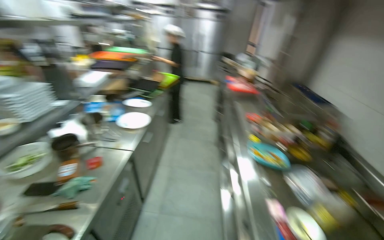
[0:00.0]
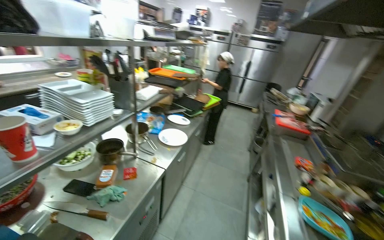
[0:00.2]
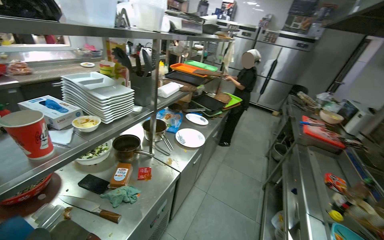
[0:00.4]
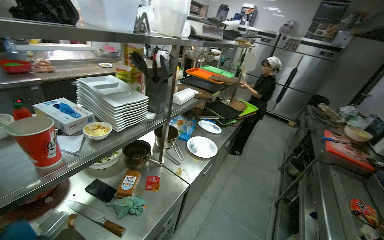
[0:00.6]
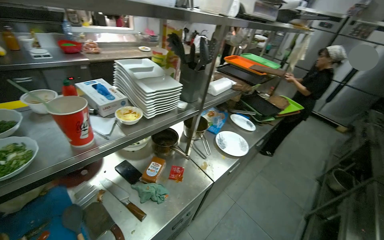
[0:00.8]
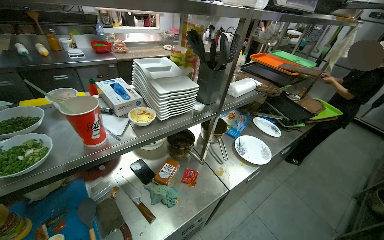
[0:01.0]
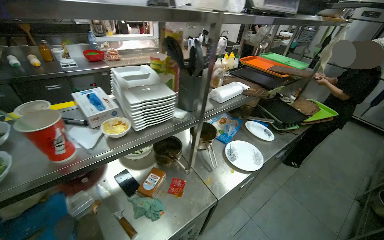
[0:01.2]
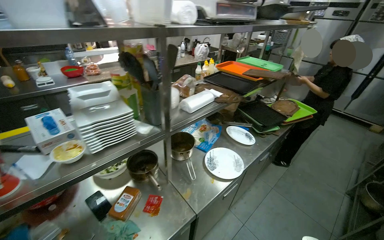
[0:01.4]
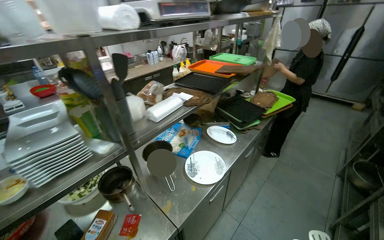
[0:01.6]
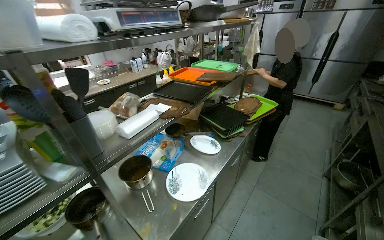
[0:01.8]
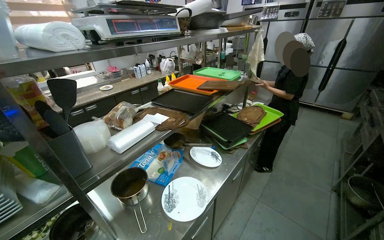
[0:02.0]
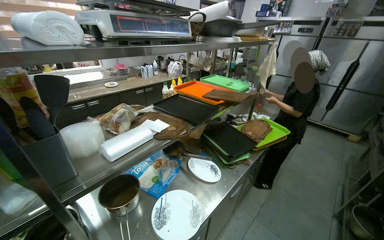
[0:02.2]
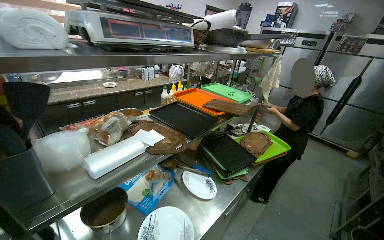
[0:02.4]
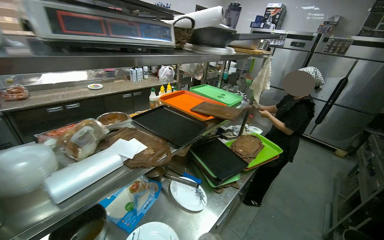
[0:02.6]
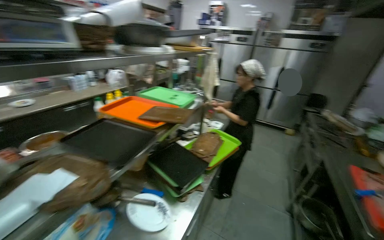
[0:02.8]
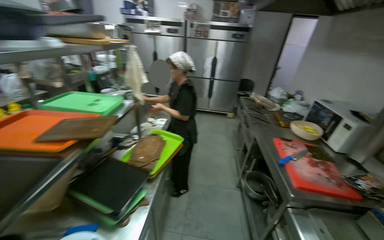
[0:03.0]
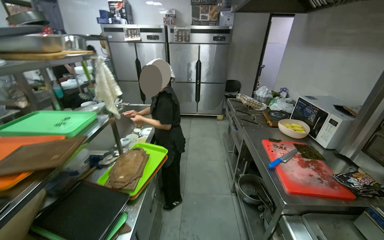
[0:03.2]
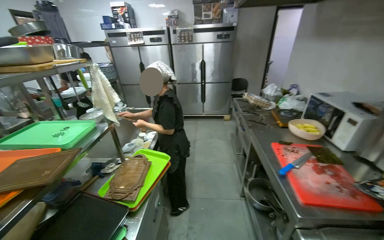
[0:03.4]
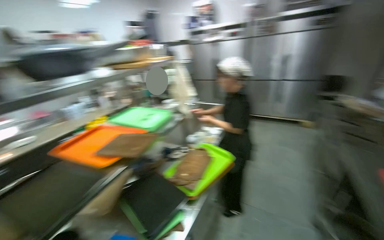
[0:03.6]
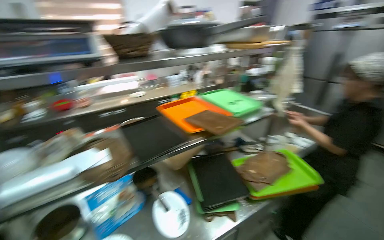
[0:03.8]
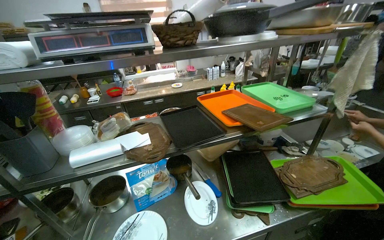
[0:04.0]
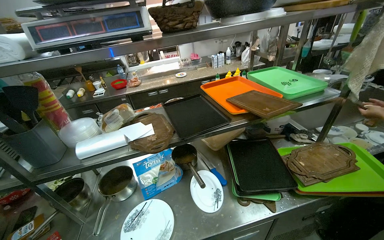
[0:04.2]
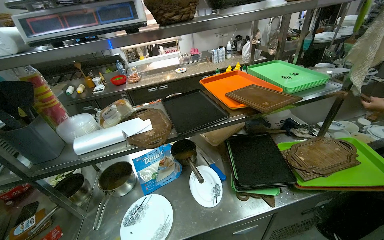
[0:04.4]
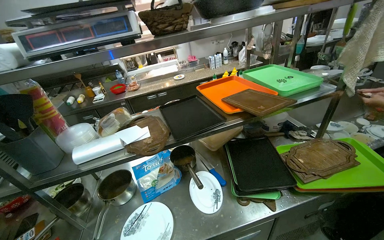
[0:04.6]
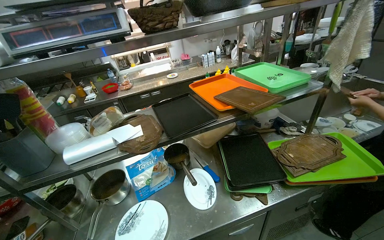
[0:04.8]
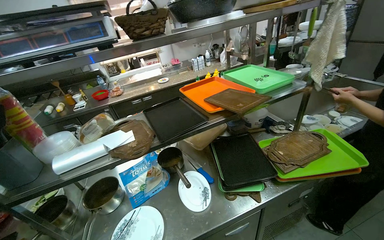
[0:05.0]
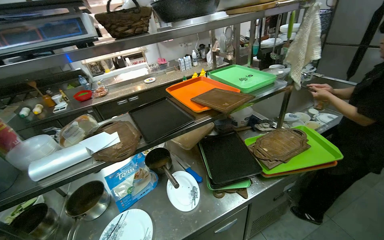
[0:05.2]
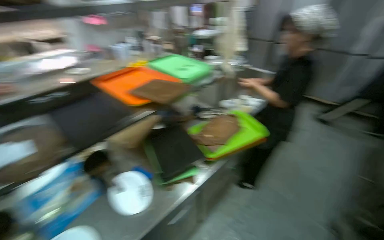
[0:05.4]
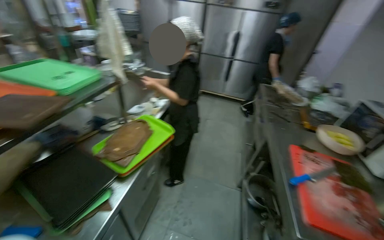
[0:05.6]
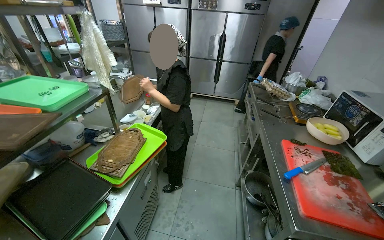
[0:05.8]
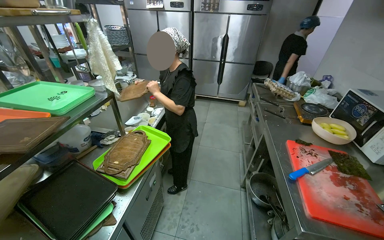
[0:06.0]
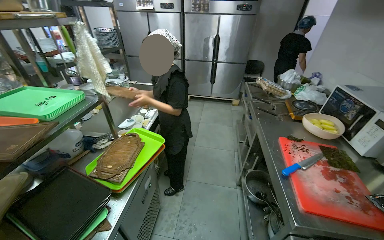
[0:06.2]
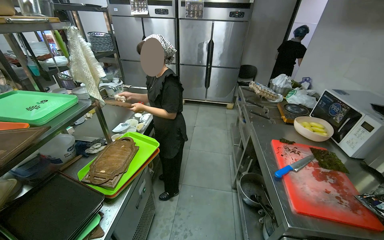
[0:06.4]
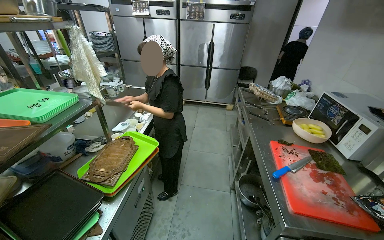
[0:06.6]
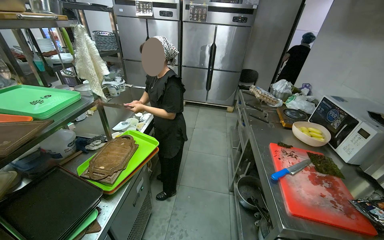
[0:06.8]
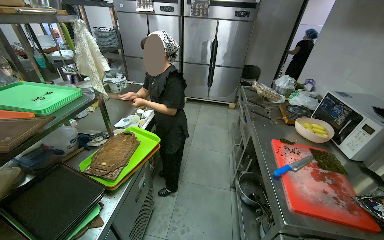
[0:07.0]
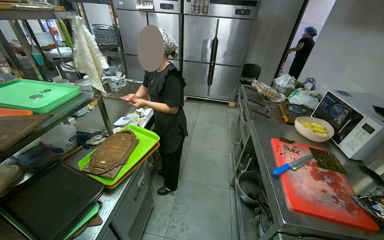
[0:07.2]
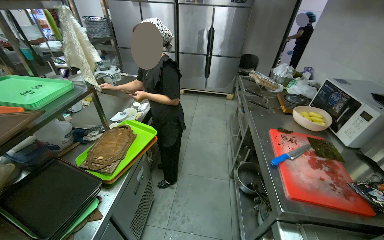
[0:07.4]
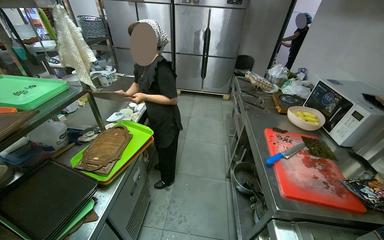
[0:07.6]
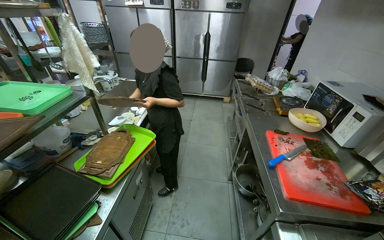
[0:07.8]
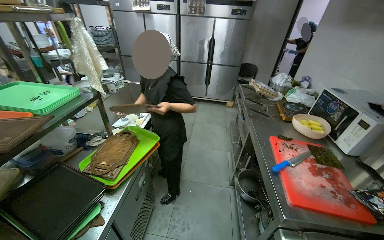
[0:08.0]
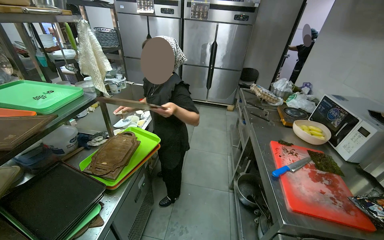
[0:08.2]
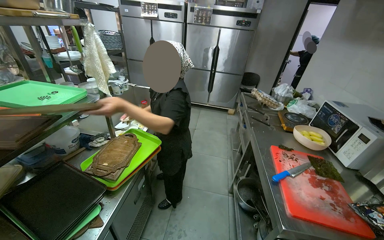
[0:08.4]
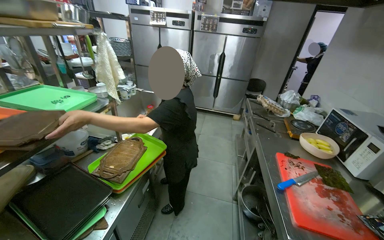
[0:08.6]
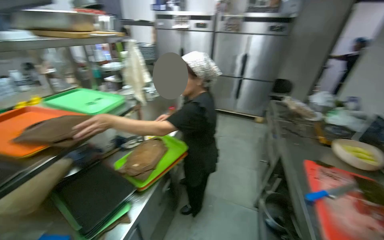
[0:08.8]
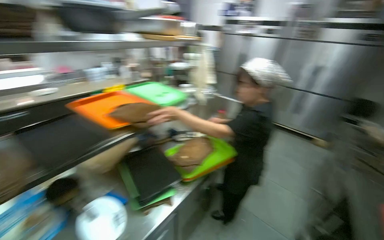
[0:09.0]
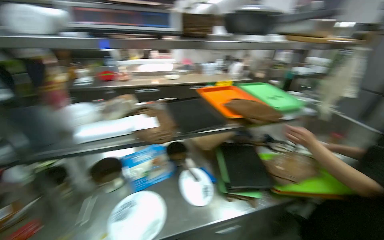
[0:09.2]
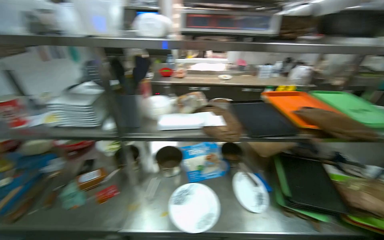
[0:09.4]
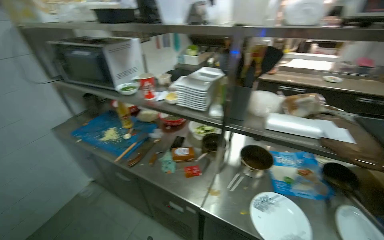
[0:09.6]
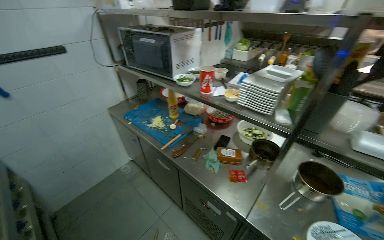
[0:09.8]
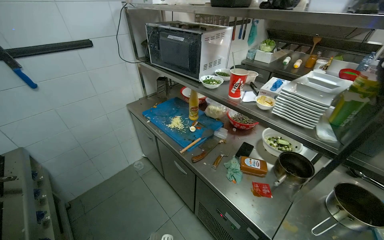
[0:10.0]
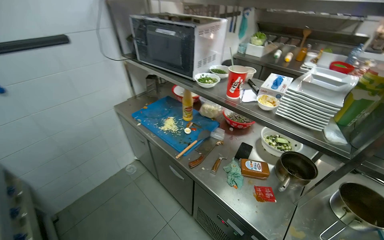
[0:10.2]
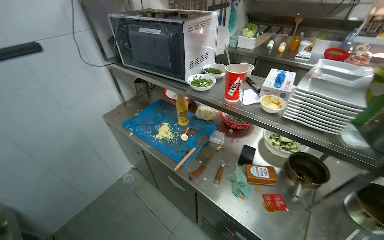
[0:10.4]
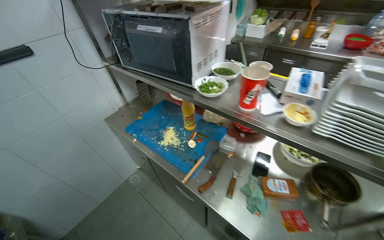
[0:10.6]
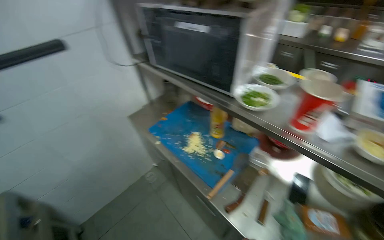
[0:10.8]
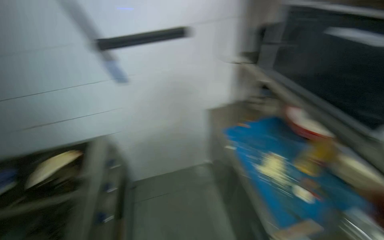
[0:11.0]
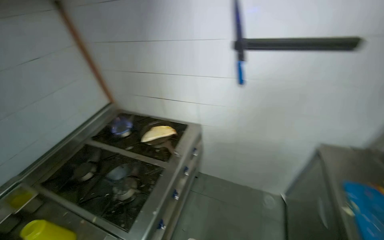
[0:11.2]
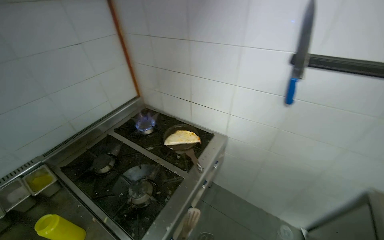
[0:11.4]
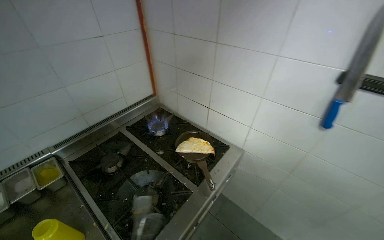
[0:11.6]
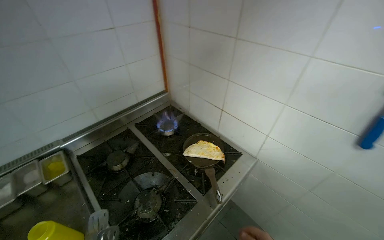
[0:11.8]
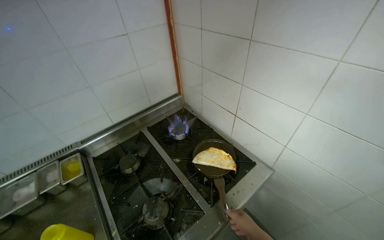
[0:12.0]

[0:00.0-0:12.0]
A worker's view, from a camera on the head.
Job: cooking food.
The whole recording: Cooking tortilla in pan. The worker cooks the folded tortilla in a pan on the stove, flipping it with tongs.
0:00.0 to 0:01.6: The camera travels some 60 cm. The wearer looks about 40 degrees further to the left.
0:01.6 to 0:03.0: The head travels roughly 60 cm. The head turns to the right by approximately 35 degrees.
0:03.0 to 0:04.4: The head turns to the left by roughly 70 degrees. The view tips downward by about 10 degrees.
0:04.4 to 0:06.0: The head rotates roughly 65 degrees to the right.
0:07.6 to 0:09.0: The wearer looks some 30 degrees further to the left.
0:09.0 to 0:10.4: The camera is carried roughly 90 cm. The wearer's head swings roughly 90 degrees to the left.
0:10.4 to 0:12.0: The camera is carried approximately 80 cm. The head rotates approximately 100 degrees to the left.

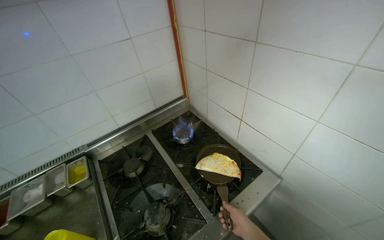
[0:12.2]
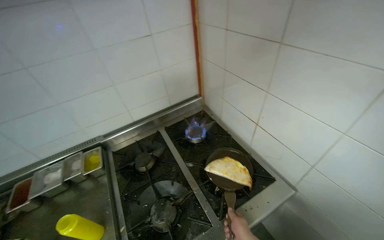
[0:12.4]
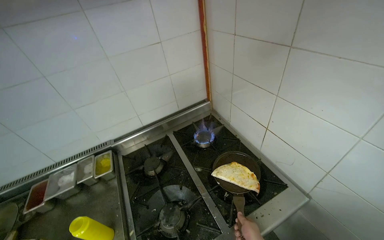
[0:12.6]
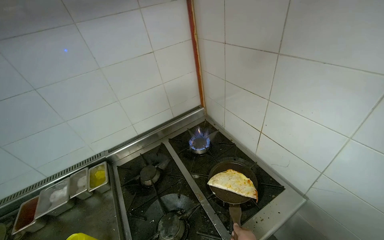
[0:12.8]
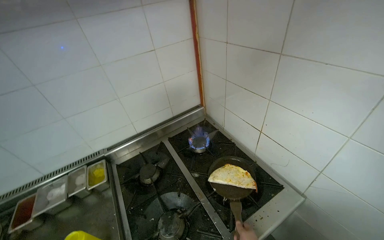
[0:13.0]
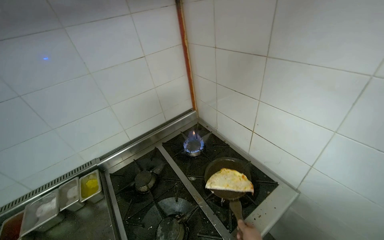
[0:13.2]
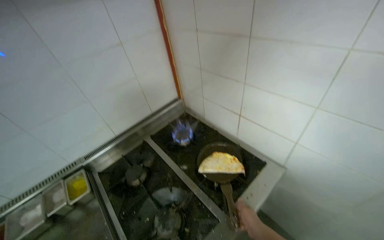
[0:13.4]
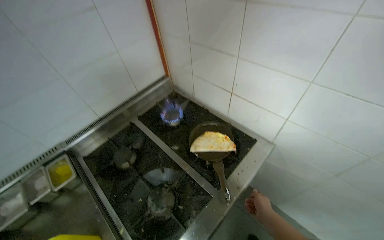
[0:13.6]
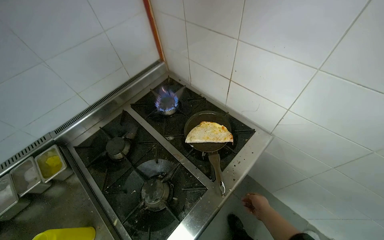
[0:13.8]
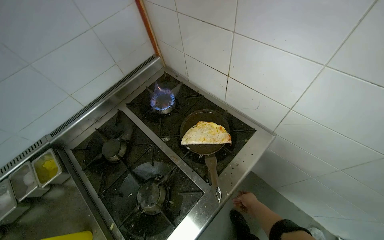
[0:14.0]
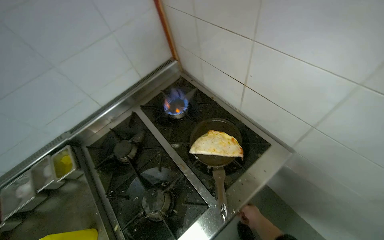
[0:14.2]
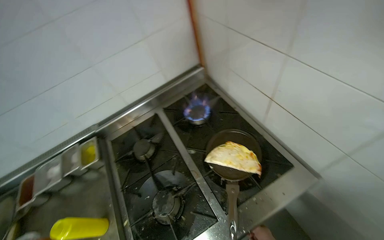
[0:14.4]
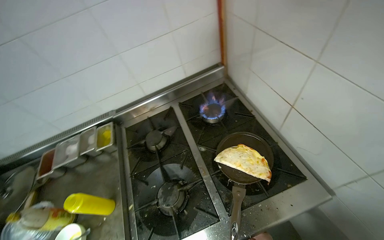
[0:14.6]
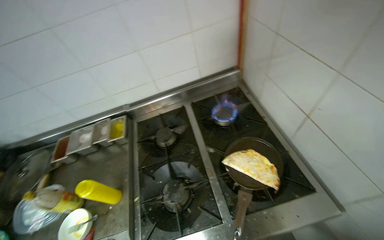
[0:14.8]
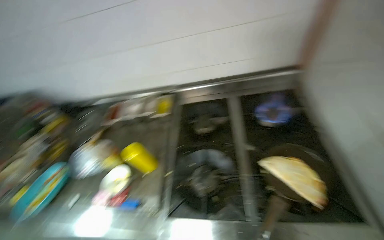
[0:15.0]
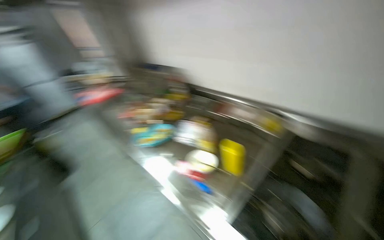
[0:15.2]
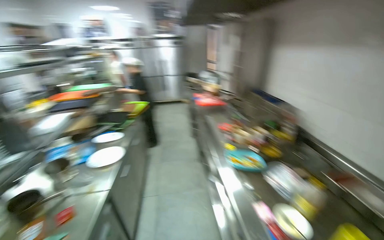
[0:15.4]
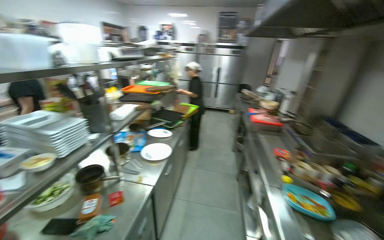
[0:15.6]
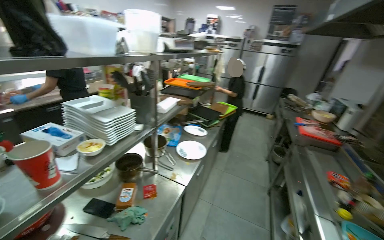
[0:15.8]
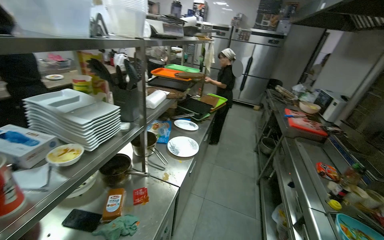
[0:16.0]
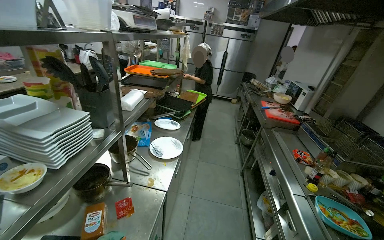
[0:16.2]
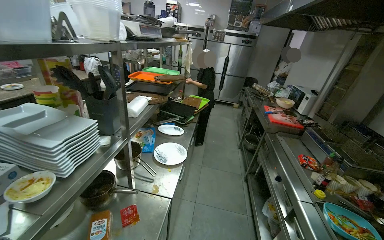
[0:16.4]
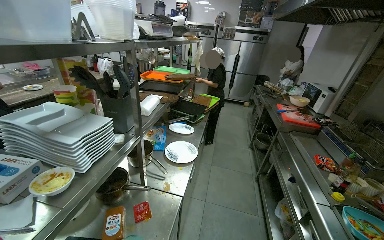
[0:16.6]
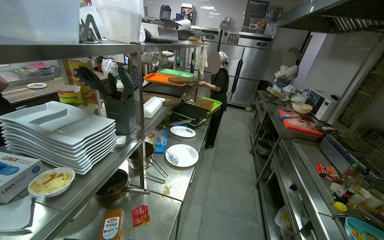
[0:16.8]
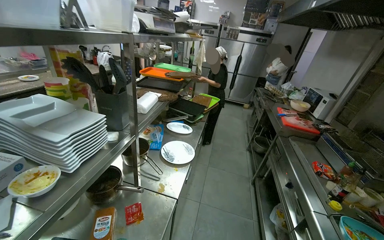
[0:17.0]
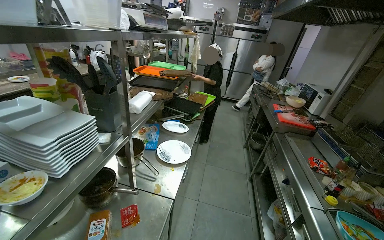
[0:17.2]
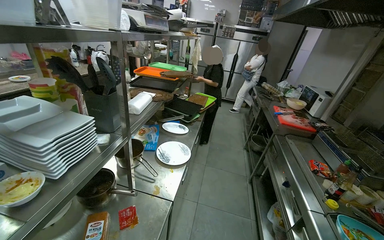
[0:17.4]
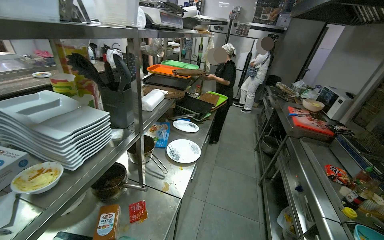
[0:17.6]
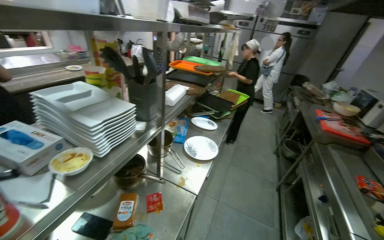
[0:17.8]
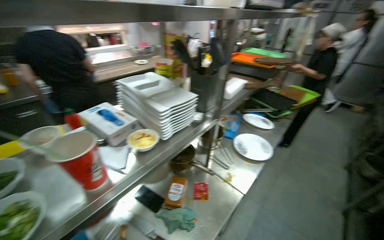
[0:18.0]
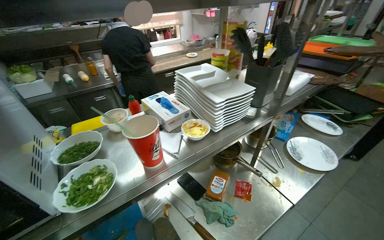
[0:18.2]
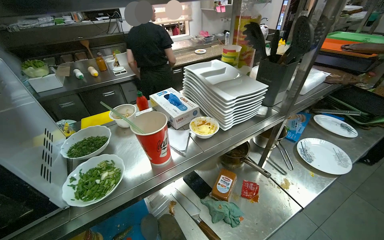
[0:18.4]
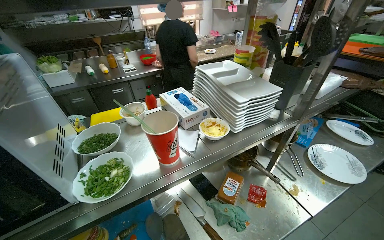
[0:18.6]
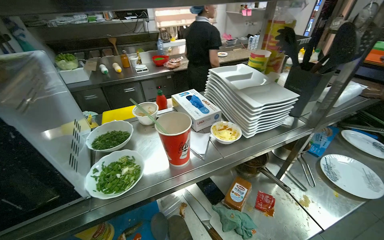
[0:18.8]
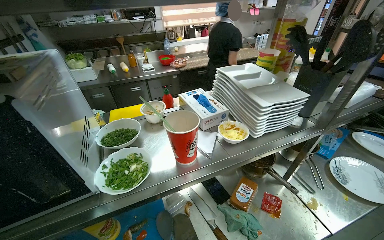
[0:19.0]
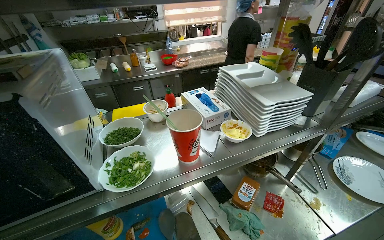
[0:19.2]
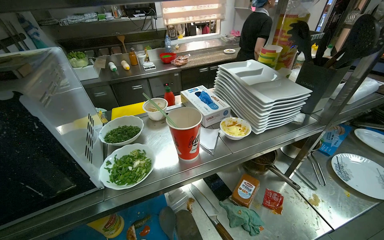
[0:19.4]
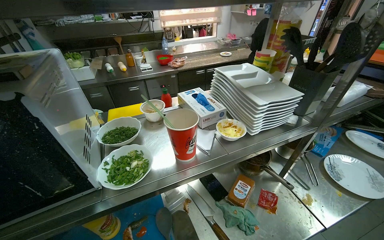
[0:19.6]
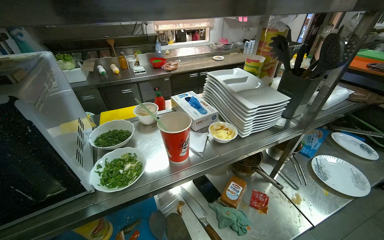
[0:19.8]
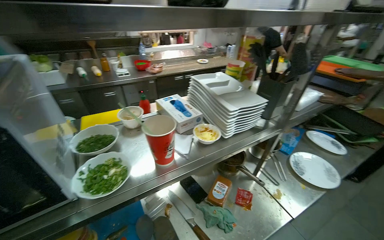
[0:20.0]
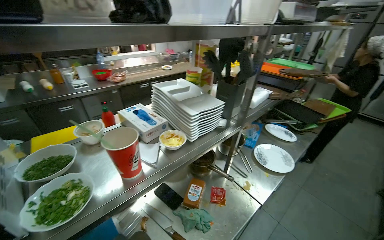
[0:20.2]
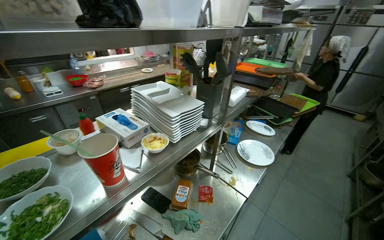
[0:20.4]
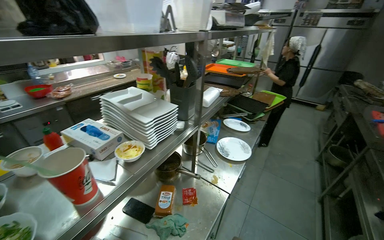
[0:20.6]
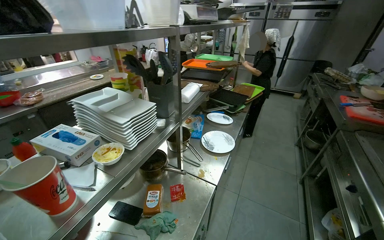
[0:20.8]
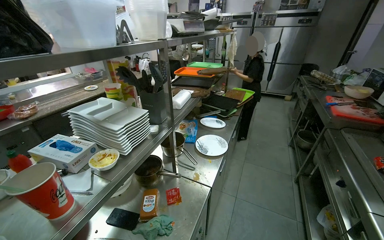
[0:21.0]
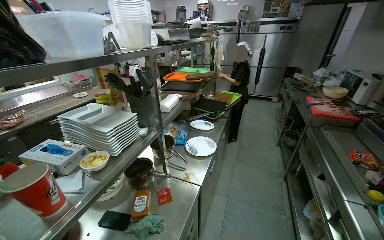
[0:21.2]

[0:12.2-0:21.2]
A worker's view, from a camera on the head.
Job: cooking food.
The whole recording: Cooking tortilla in pan. The worker cooks the folded tortilla in a pan on the stove, flipping it with tongs.
0:13.8 to 0:15.2: The head turns to the left by approximately 90 degrees.
0:15.2 to 0:16.6: The wearer moves about 70 cm. The wearer looks about 60 degrees further to the left.
0:16.6 to 0:18.2: The head rotates about 45 degrees to the left.
0:19.8 to 0:21.2: The wearer looks approximately 45 degrees further to the right.
